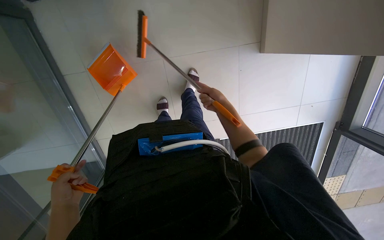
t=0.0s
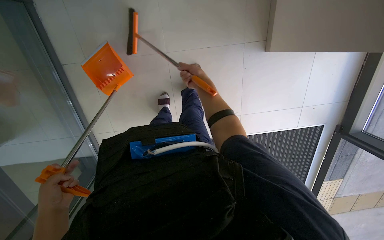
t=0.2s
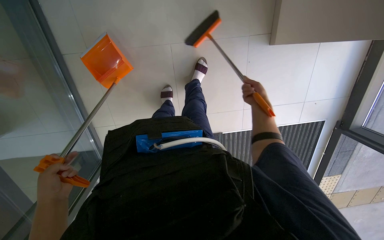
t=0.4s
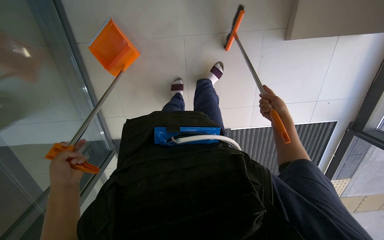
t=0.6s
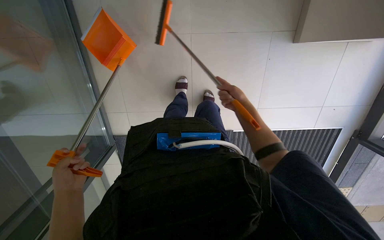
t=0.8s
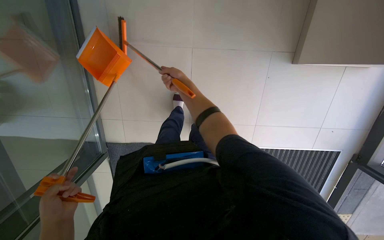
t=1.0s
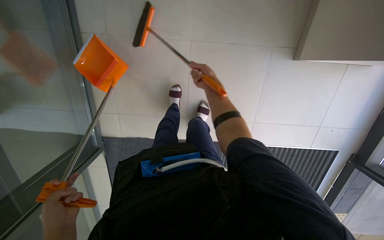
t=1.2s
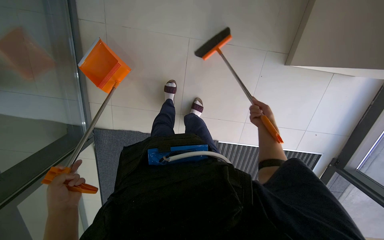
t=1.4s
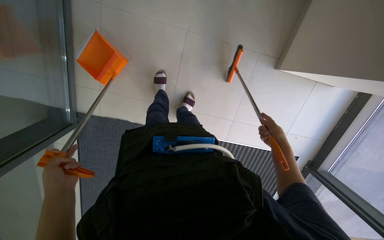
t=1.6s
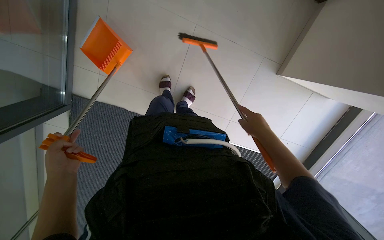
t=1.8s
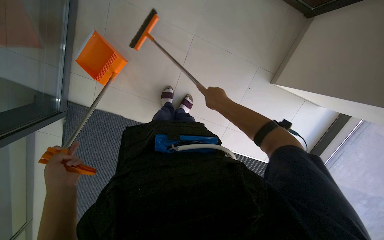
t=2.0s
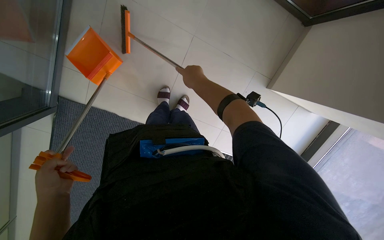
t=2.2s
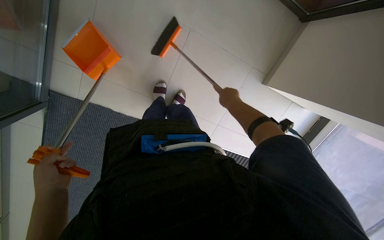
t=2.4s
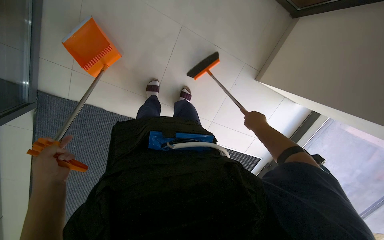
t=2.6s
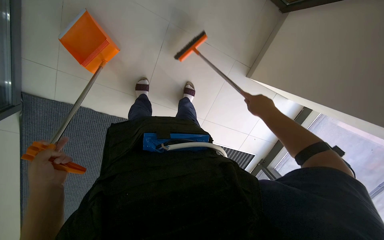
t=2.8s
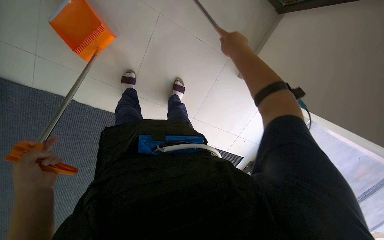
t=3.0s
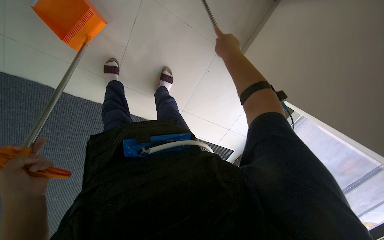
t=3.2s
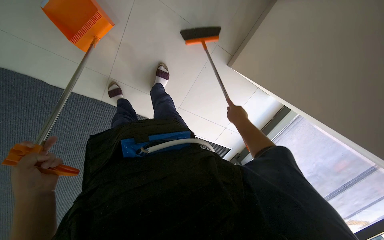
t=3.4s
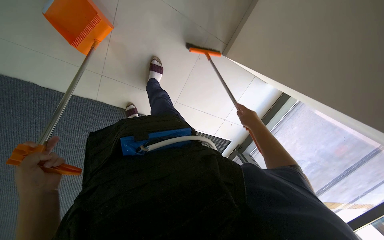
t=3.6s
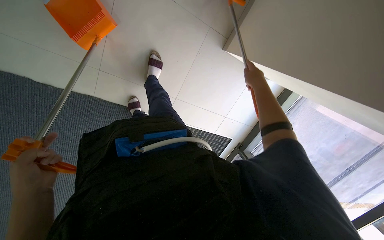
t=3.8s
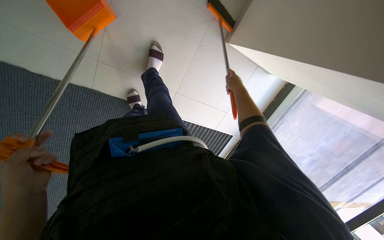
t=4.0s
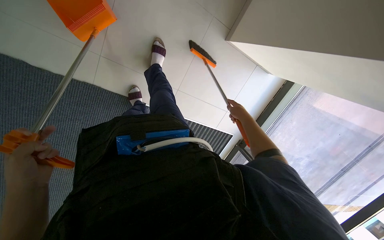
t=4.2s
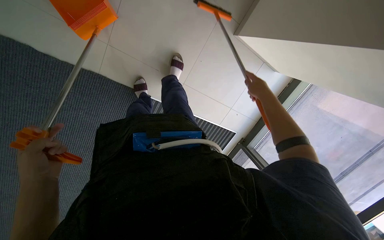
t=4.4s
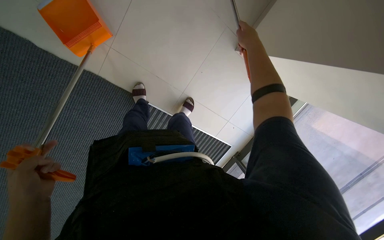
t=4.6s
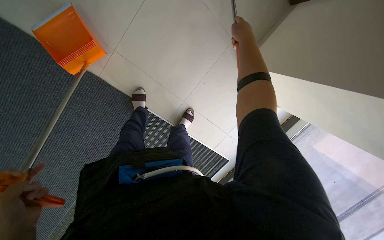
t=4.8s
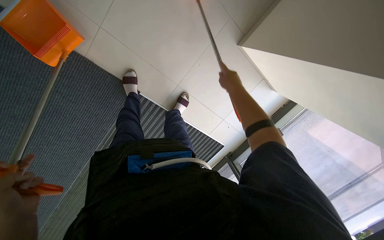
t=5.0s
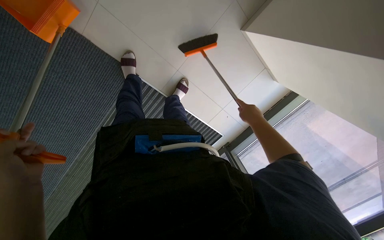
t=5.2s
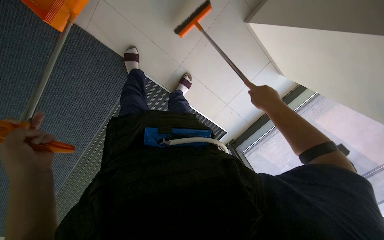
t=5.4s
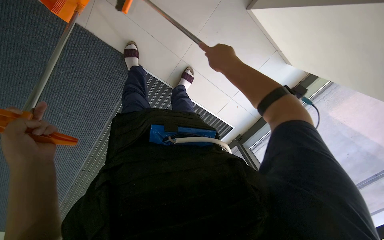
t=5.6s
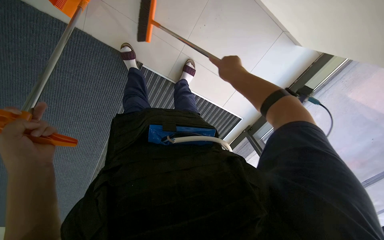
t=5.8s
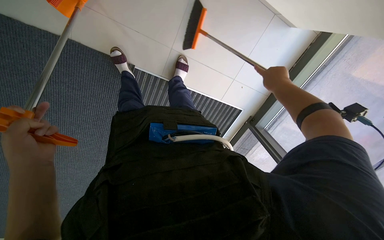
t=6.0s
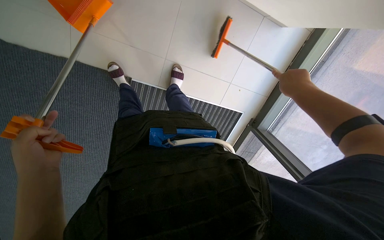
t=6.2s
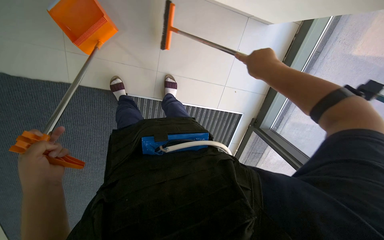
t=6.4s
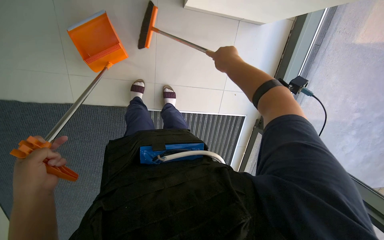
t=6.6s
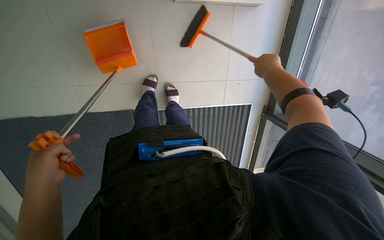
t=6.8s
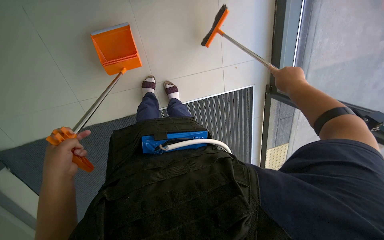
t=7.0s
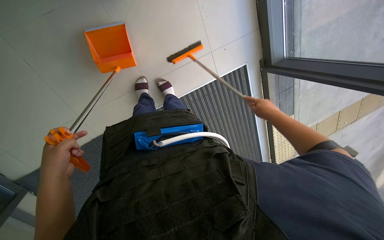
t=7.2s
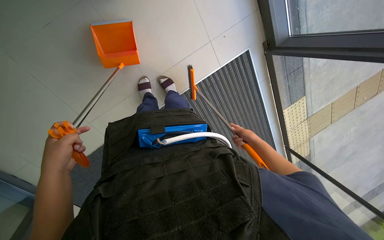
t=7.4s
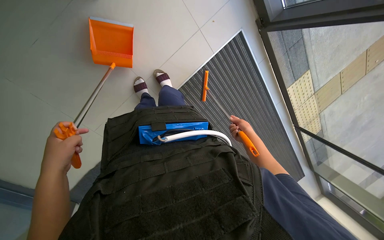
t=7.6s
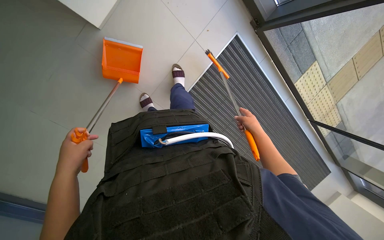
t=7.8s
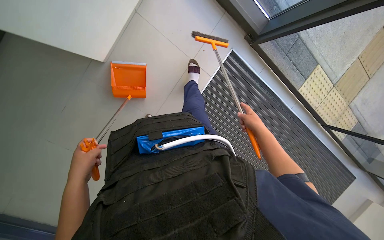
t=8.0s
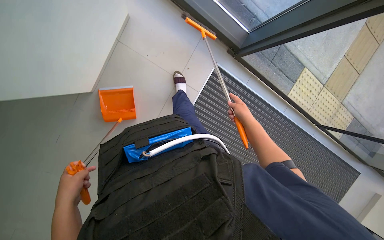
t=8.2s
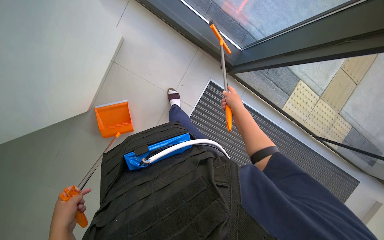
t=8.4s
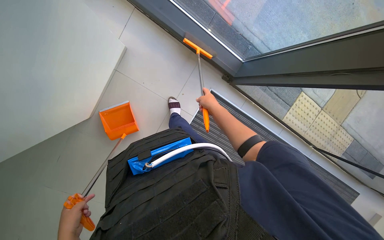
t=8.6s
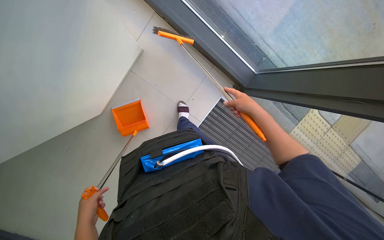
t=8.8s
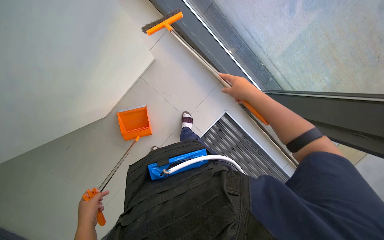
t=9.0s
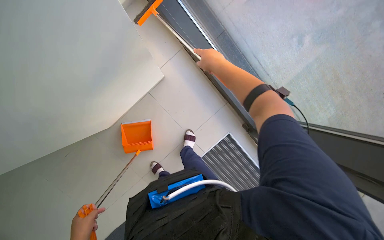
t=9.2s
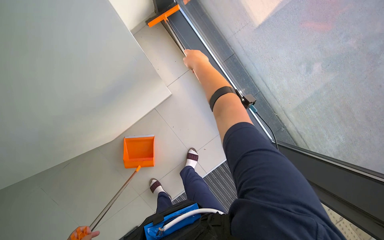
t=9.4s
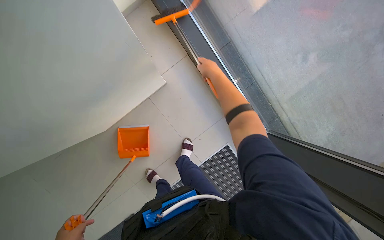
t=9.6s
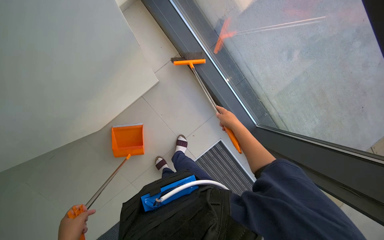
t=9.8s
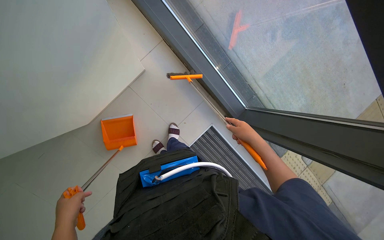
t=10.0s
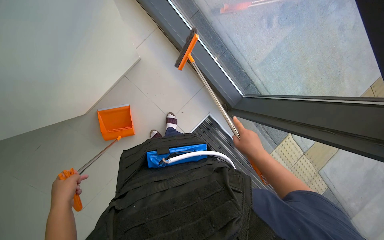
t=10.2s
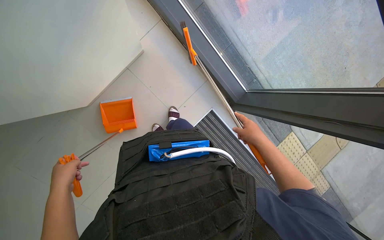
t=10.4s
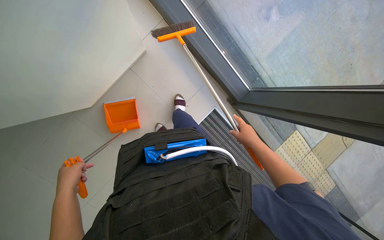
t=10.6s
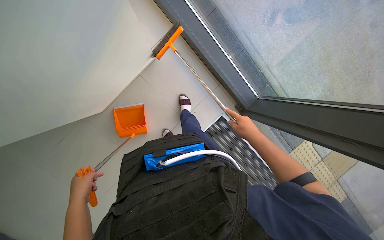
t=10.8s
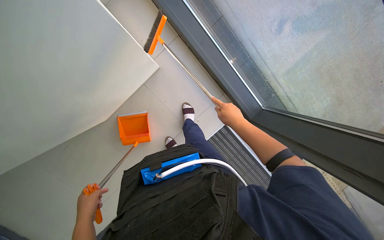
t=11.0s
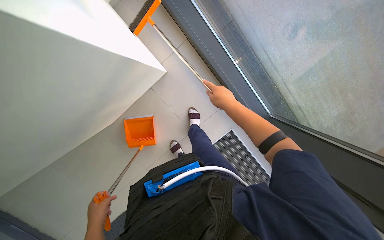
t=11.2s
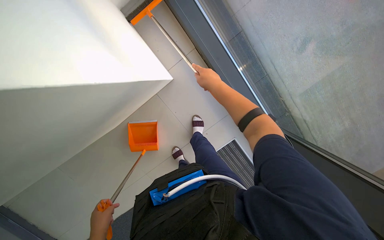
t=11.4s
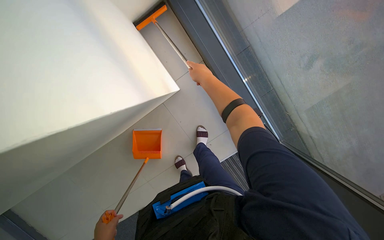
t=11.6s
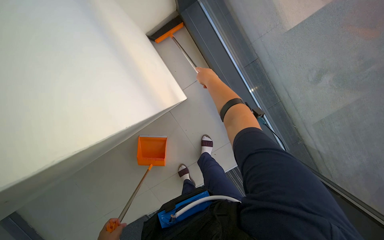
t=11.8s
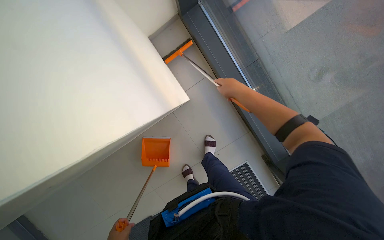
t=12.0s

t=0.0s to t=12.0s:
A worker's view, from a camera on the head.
Job: sweeping floor.
The whole recording: Sweeping floor with broom and dustpan. The worker sweeps the floor with a broom and collects debris with a dustpan.
t=0.0s to t=1.6s: The right hand moves left and right over roughly 35 cm, changing direction 2 times.
t=1.6s to t=3.0s: The camera sweeps to the right, by about 15 degrees. The right hand moves left and right over about 30 cm, changing direction 2 times.
t=3.0s to t=4.4s: The view tilts about 15 degrees downward.
t=4.4s to t=6.0s: The right hand moves about 10 cm to the left and comes back, while the left hand moves approximately 10 cm down the picture and comes back.
t=6.0s to t=7.6s: The view swings about 15 degrees to the left. Everything in view rotates approximately 45 degrees counterclockwise.
t=7.6s to t=9.0s: The view tilts about 25 degrees upward. The right hand heads up the picture and nearer to the camera, covering roughly 40 cm.
t=9.0s to t=10.4s: The right hand shifts about 25 cm down the picture.
t=10.4s to t=12.0s: The head turns to the left by some 20 degrees. The right hand travels up the picture and to the left by about 50 cm.

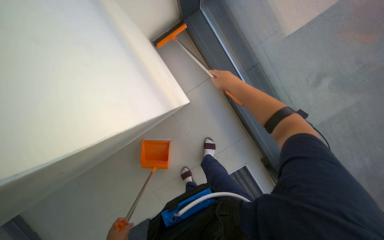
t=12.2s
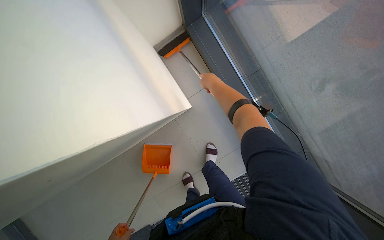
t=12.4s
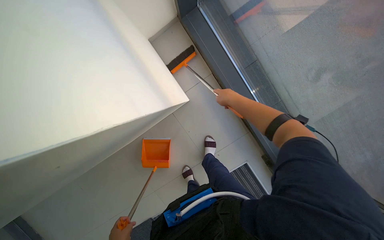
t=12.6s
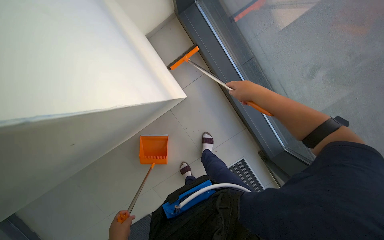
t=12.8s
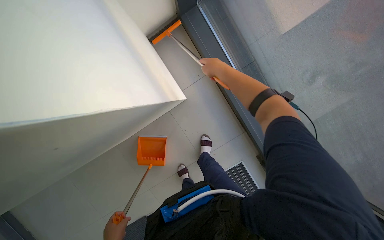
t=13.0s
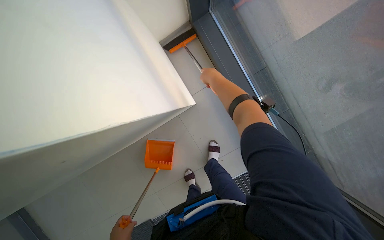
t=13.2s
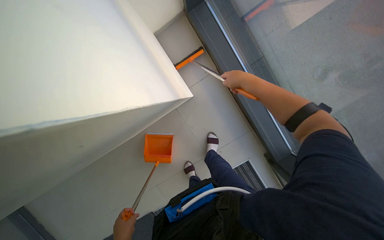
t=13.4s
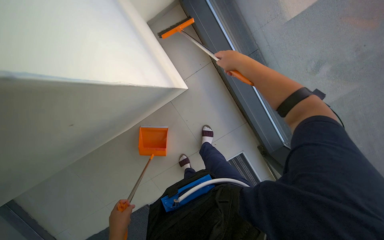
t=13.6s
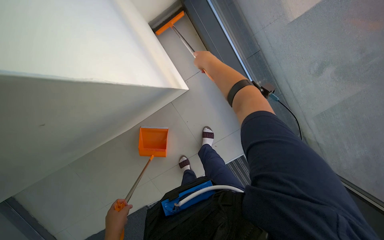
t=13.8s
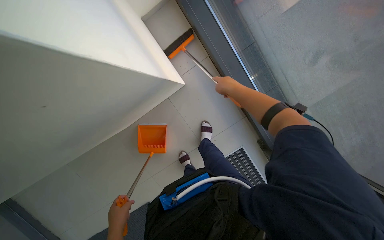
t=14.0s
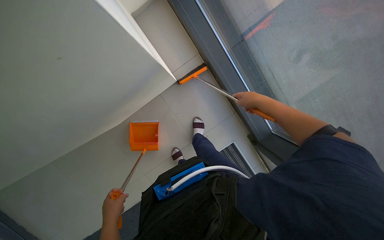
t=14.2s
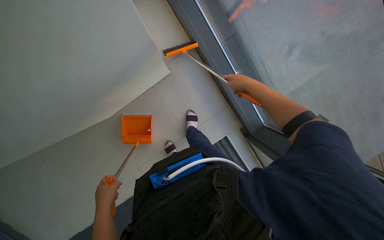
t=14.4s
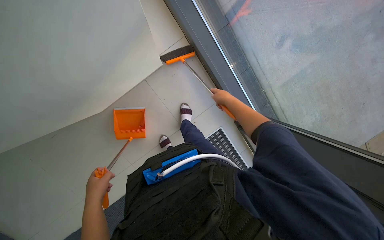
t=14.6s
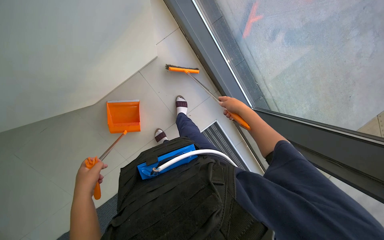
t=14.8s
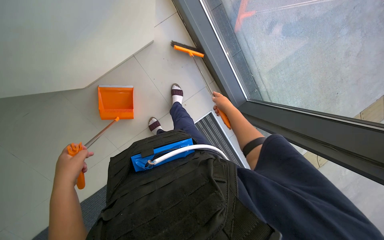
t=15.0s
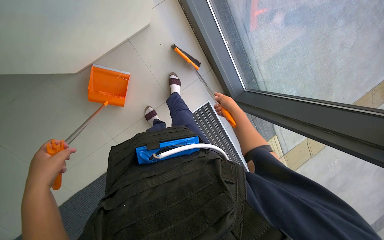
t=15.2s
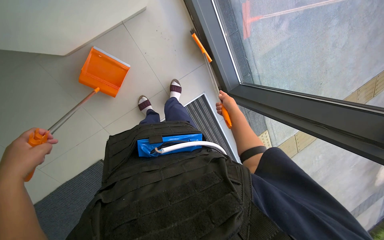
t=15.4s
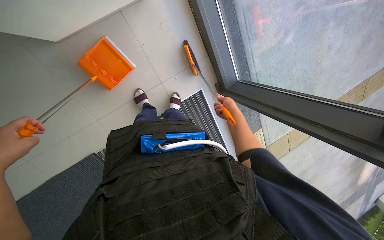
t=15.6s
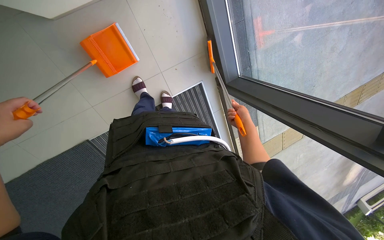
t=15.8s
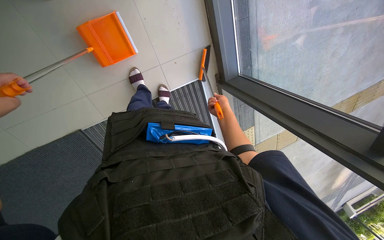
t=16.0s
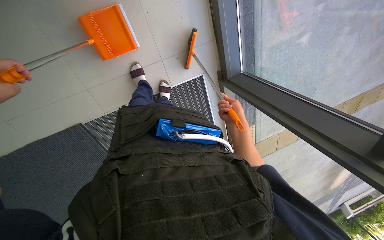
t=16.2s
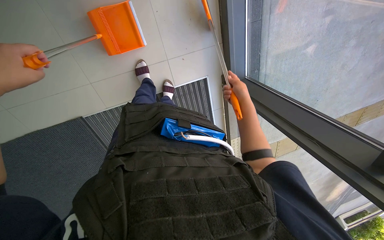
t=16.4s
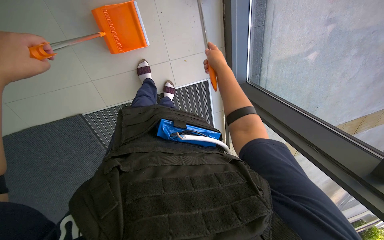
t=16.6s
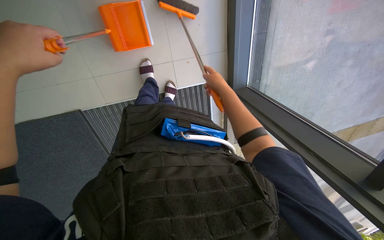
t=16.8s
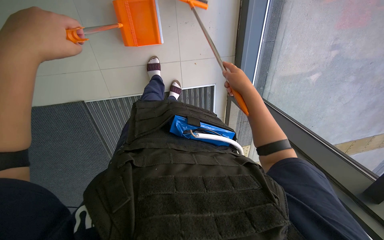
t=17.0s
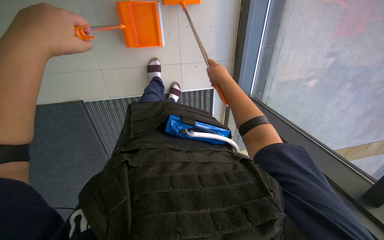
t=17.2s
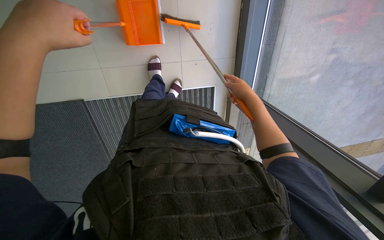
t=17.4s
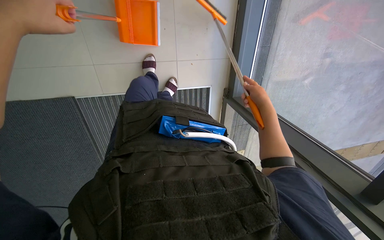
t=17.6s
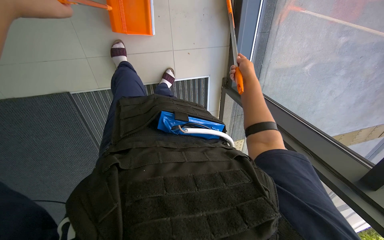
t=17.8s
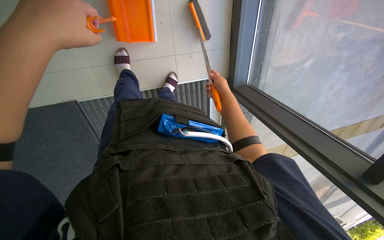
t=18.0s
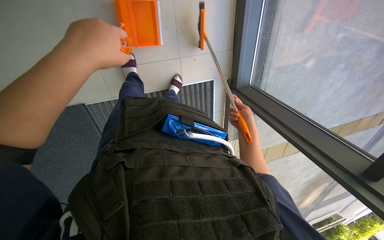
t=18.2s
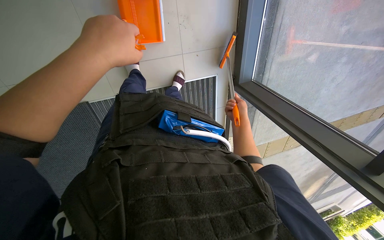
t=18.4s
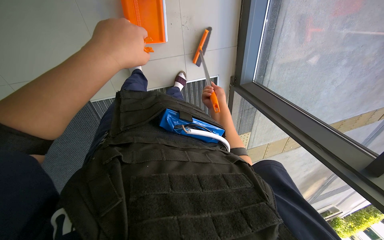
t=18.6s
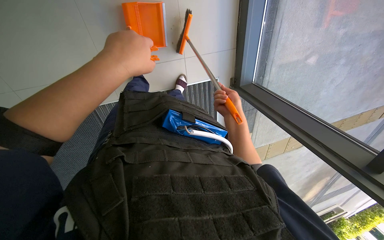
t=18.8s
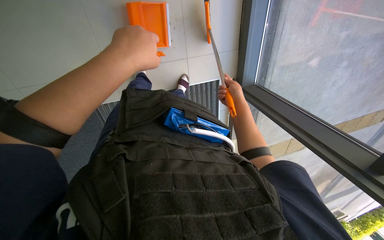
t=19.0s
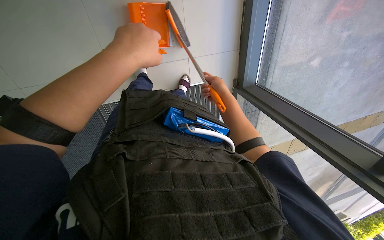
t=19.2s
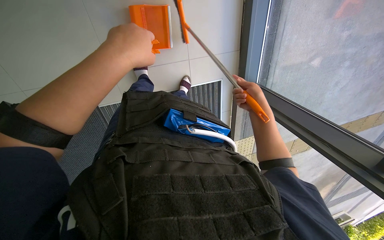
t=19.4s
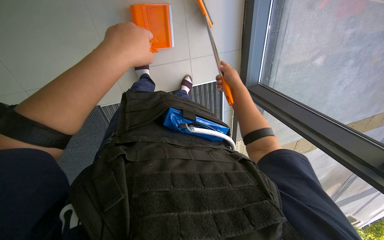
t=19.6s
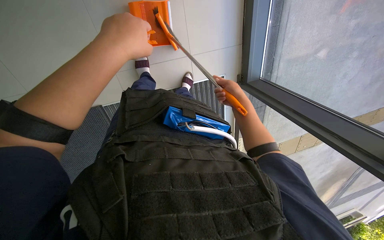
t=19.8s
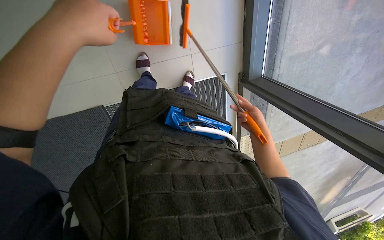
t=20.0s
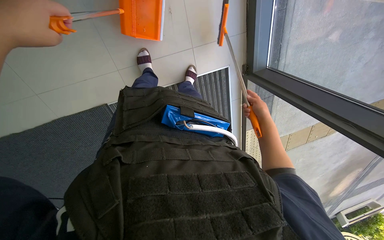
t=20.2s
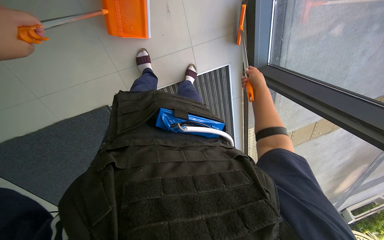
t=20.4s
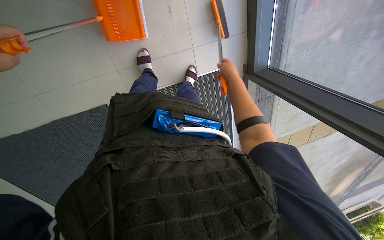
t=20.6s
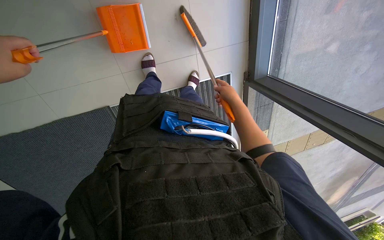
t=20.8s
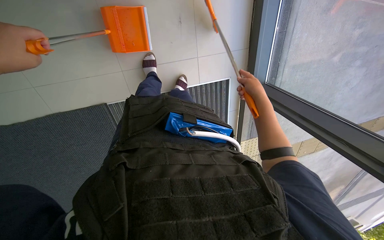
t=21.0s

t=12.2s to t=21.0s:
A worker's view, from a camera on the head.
Job: sweeping floor.
The whole recording: Sweeping floor with broom and dustpan. The worker sweeps the floor with a broom and collects debris with a dustpan.
t=12.2s to t=13.6s: The right hand goes left and right, some 10 cm each way, reversing 2 times.
t=13.6s to t=15.2s: The view pans to the right by some 20 degrees. The right hand goes left and right, about 20 cm each way, reversing 2 times.
t=15.2s to t=16.6s: The right hand moves to the left, some 15 cm.
t=16.6s to t=18.0s: The right hand travels farther from the camera by roughly 10 cm.
t=18.0s to t=19.6s: The right hand travels nearer to the camera by roughly 10 cm, and goes down the picture and returns, about 10 cm each way.
t=19.6s to t=21.0s: The right hand goes down the picture and returns, approximately 15 cm each way.
